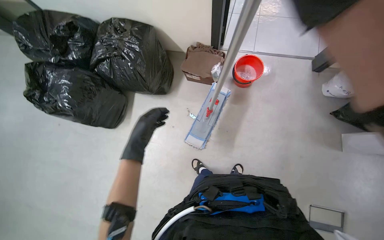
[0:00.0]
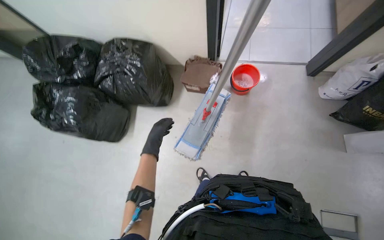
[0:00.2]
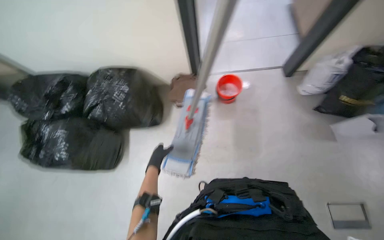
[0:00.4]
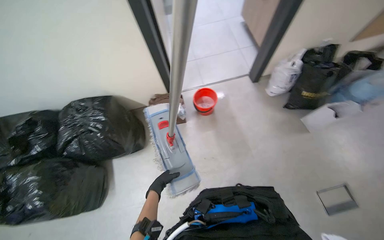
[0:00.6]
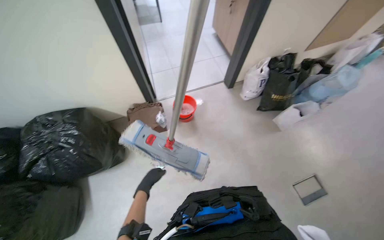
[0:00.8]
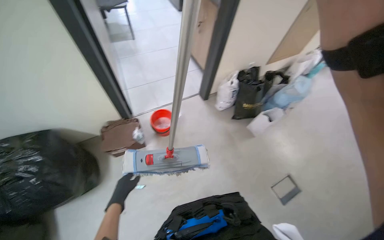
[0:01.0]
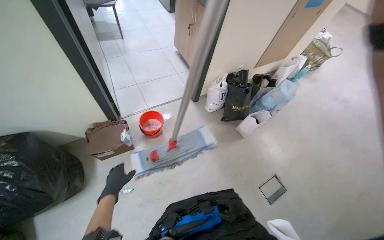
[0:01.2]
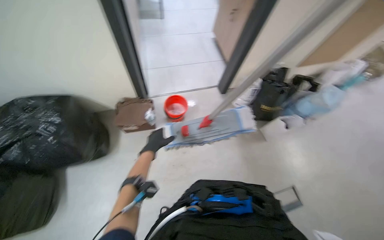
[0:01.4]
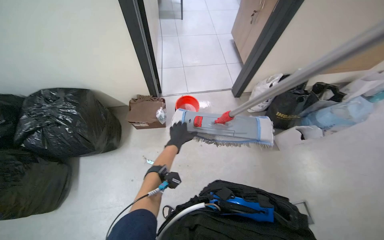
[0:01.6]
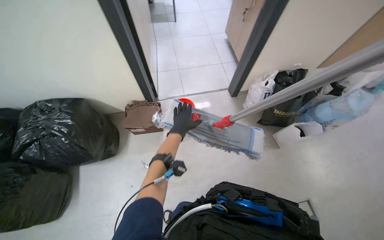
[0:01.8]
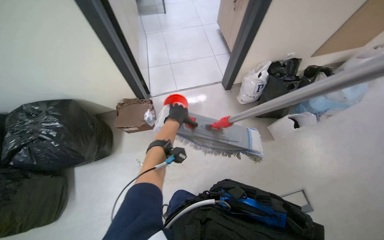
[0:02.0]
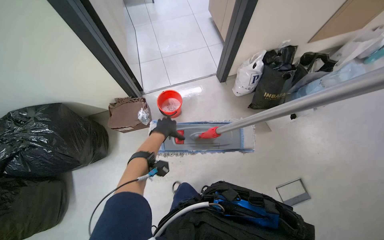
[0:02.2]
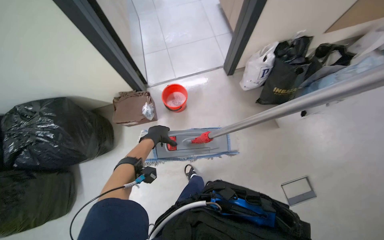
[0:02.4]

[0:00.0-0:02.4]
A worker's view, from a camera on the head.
Job: mopping floor.
The whole recording: Mopping laundry room floor. The worker continues mopping the tiled floor in the laundry room.
0.0 to 1.2 s: The head turns to the right by approximately 40 degrees. The view tips upward by some 25 degrees.
1.2 to 2.4 s: The view tips downward by some 15 degrees. The left hand shifts about 25 cm to the right and up the picture.

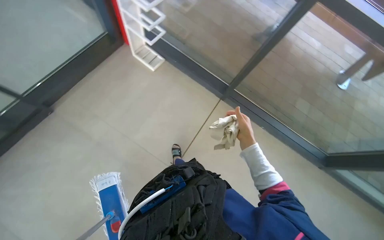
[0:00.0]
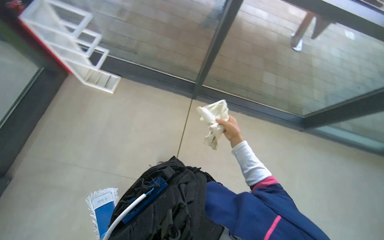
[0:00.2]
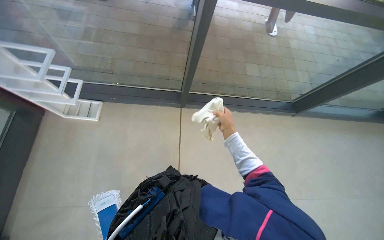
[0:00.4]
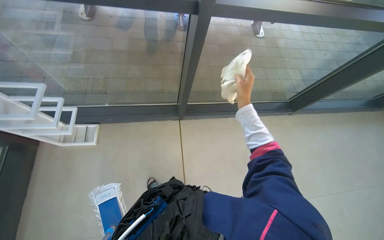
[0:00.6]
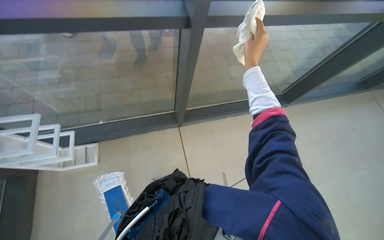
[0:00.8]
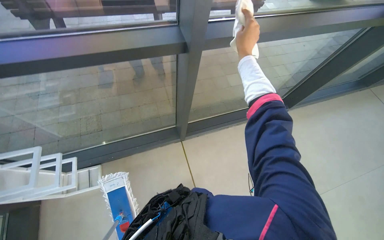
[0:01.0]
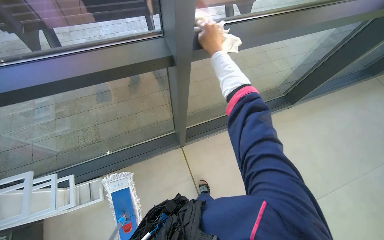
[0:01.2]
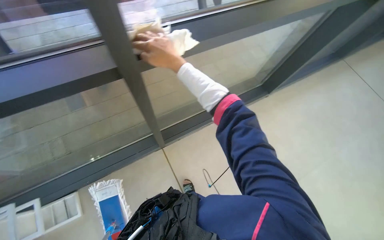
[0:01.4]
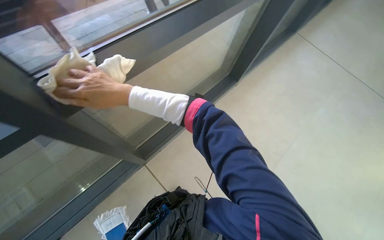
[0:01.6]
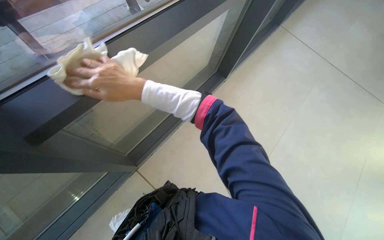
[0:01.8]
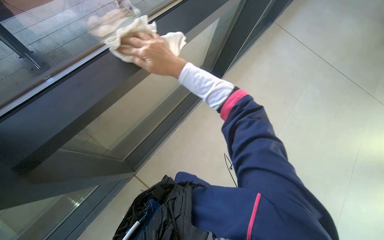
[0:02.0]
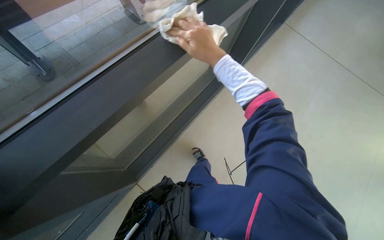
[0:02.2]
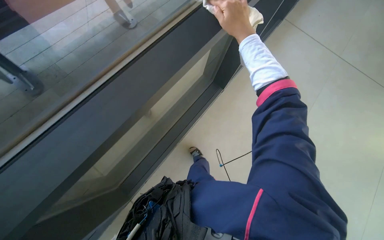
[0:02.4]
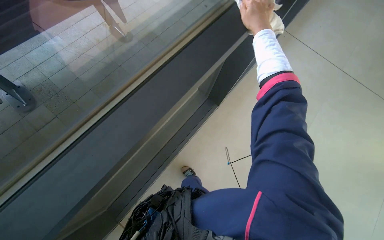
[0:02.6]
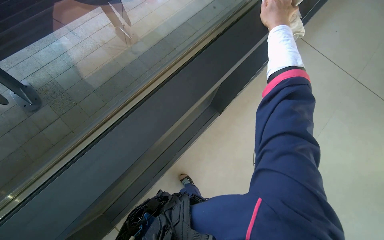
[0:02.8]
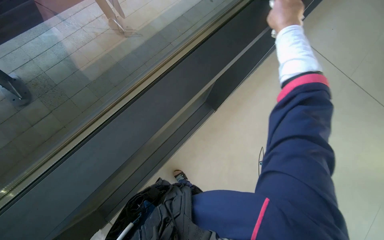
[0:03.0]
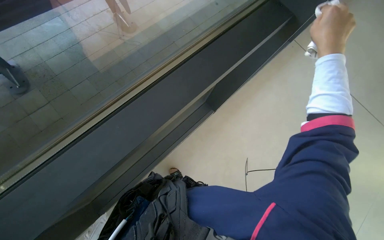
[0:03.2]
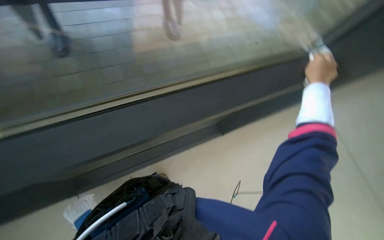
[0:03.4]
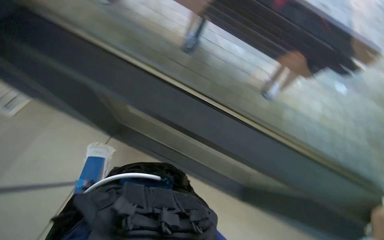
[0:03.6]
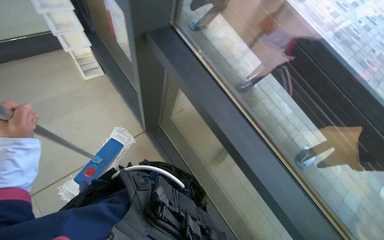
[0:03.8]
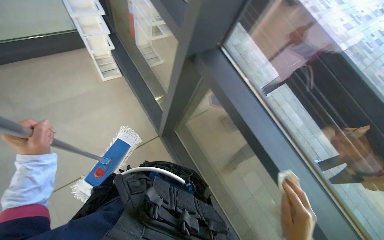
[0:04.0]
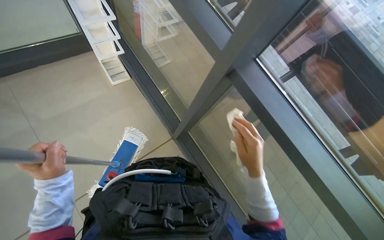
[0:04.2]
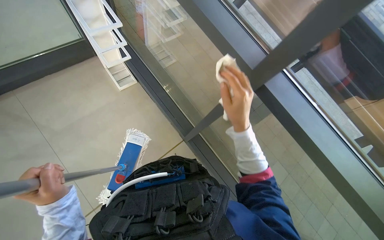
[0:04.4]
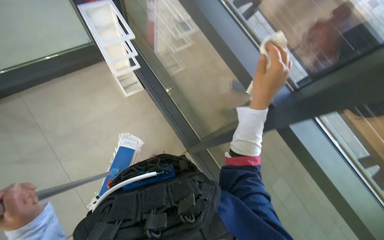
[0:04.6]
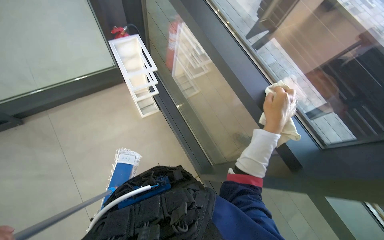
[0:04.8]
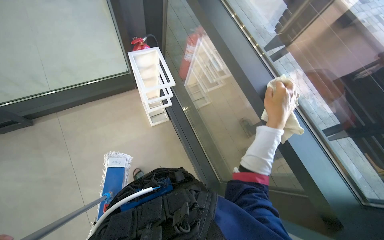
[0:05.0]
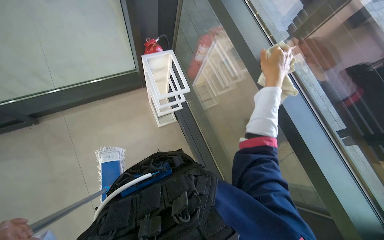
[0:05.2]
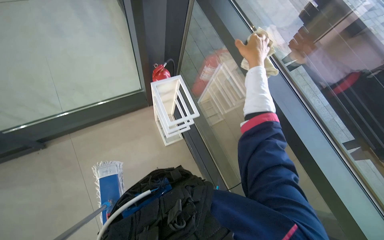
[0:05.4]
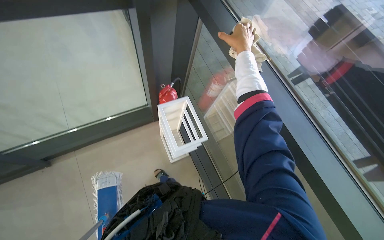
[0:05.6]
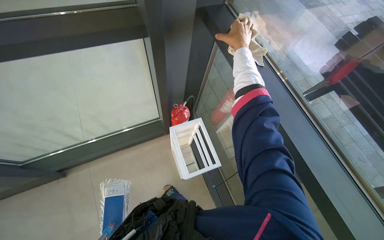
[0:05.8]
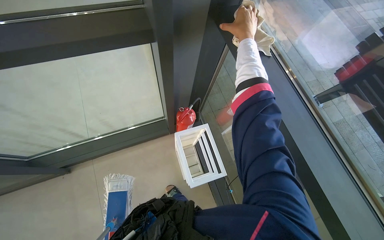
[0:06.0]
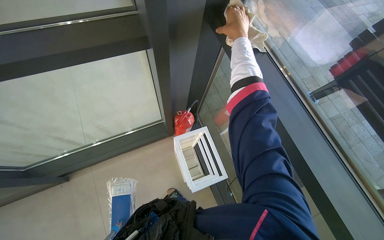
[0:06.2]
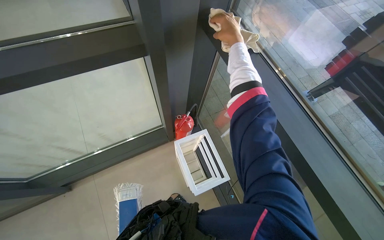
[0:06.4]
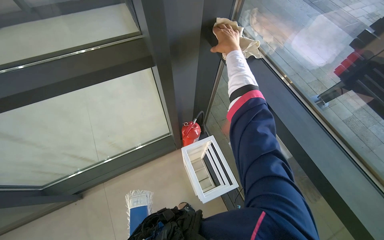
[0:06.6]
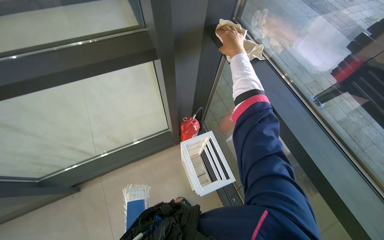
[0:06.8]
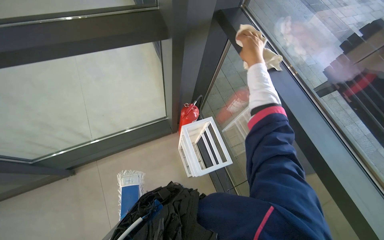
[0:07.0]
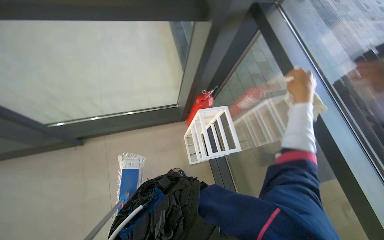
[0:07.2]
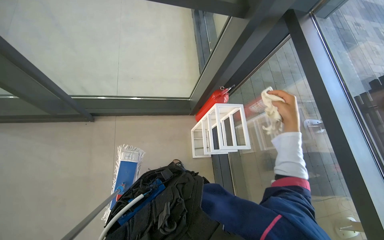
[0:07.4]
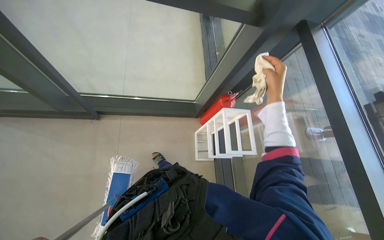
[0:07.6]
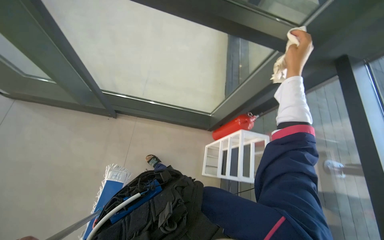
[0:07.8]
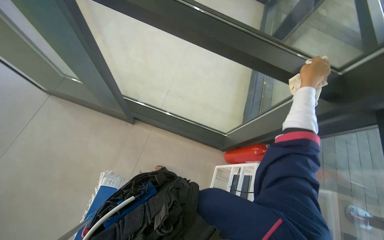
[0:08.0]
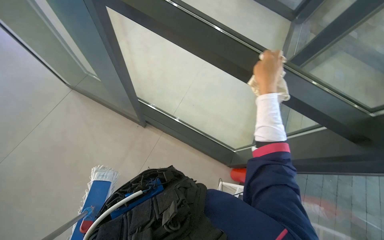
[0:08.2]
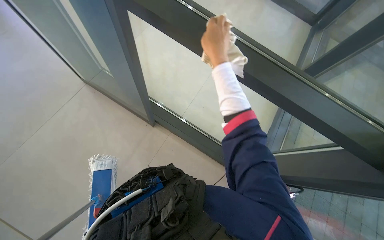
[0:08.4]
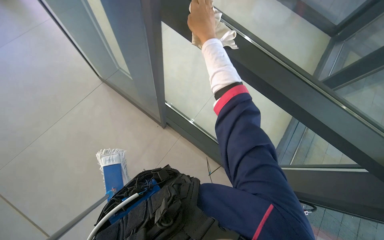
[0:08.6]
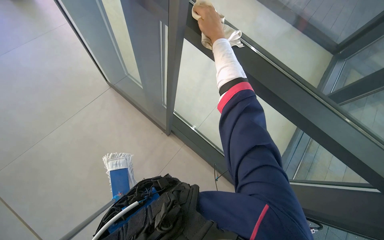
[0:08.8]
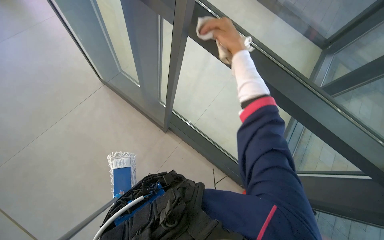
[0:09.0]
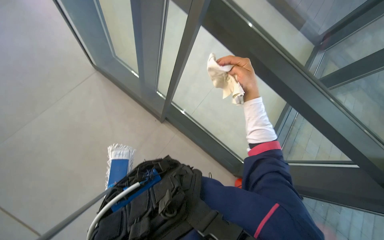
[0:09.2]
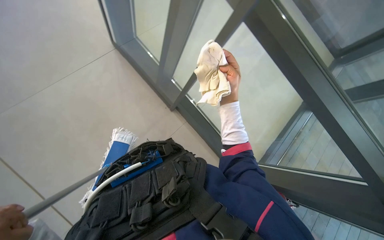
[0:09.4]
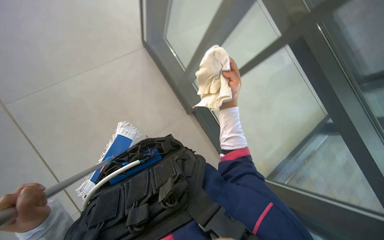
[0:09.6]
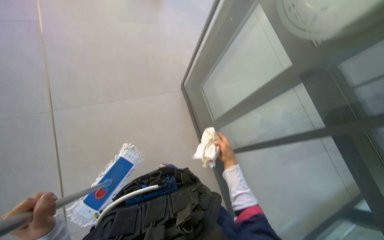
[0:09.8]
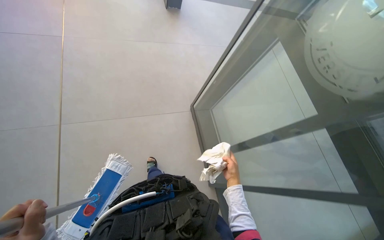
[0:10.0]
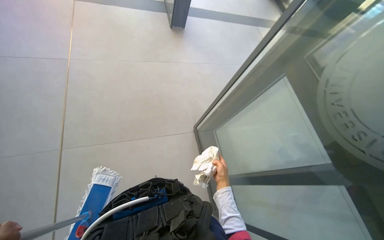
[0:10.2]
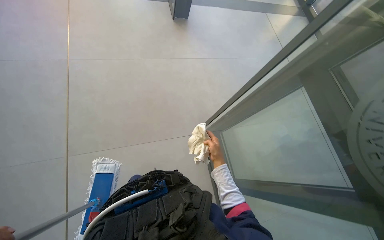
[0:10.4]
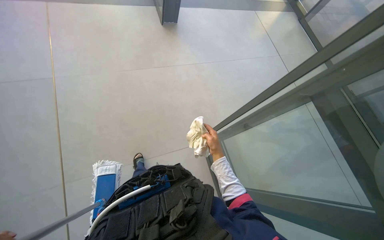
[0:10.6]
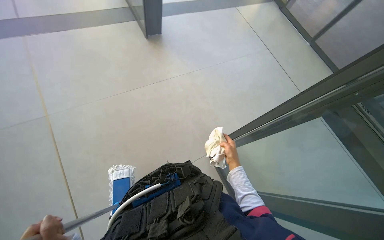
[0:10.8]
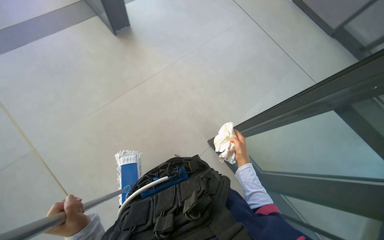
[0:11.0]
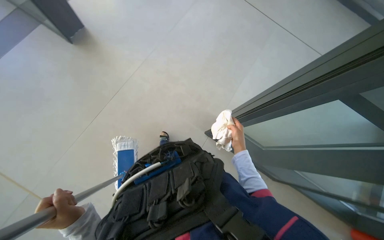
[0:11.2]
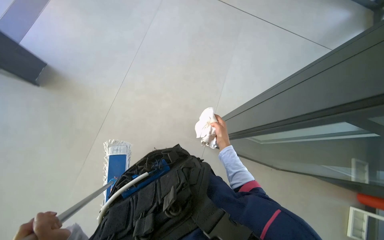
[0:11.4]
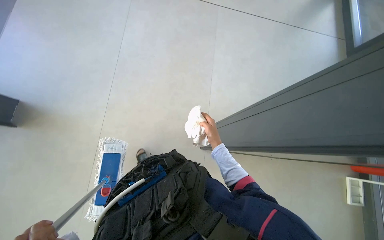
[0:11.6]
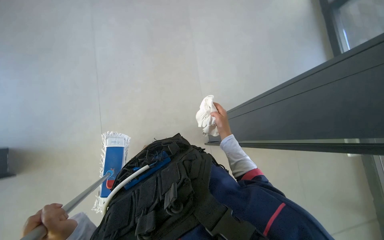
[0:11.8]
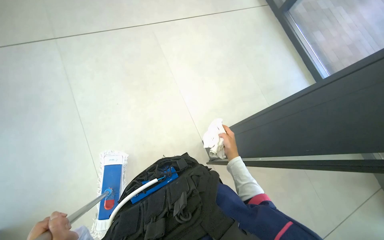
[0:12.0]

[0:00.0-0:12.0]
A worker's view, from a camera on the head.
Job: wiping surfaces.
The whole recording: Wiping window frames. The worker wipes the window frames with a cloth.
0.0 to 1.6 s: The wearer moves roughly 70 cm. The wearer looks some 65 degrees further to the right.
1.6 to 3.0 s: Everything in view rotates roughly 25 degrees clockwise.
3.0 to 4.4 s: The wearer's head swings about 60 degrees to the left. The view tilts some 20 degrees upward.
4.4 to 6.0 s: The camera is carried about 50 cm.
9.0 to 10.4 s: The right hand goes roughly 20 cm down the picture.

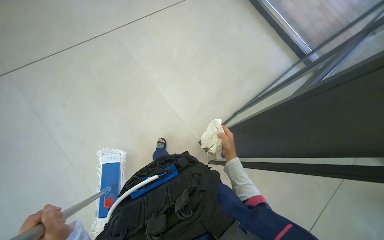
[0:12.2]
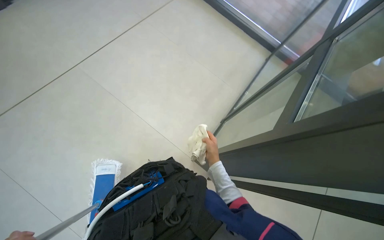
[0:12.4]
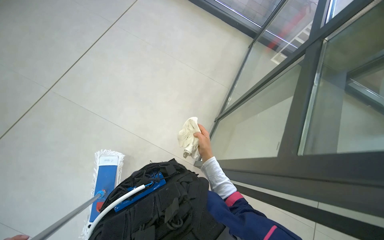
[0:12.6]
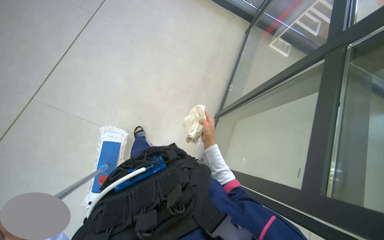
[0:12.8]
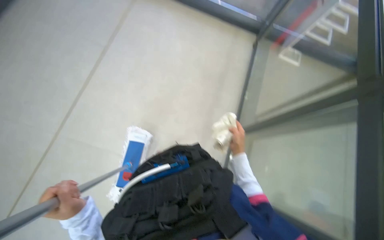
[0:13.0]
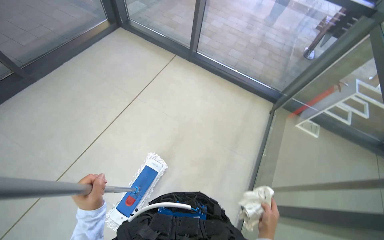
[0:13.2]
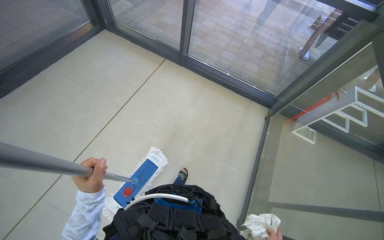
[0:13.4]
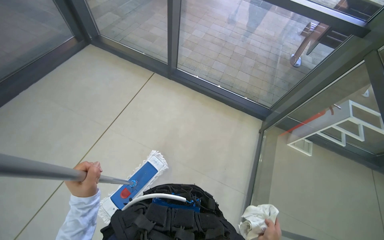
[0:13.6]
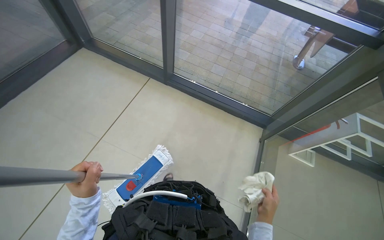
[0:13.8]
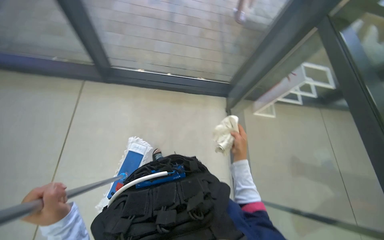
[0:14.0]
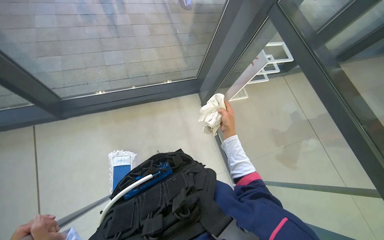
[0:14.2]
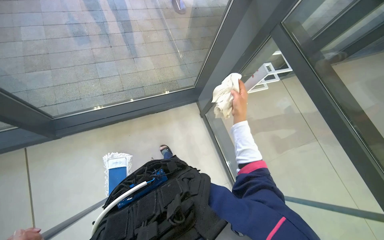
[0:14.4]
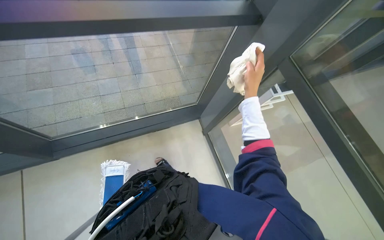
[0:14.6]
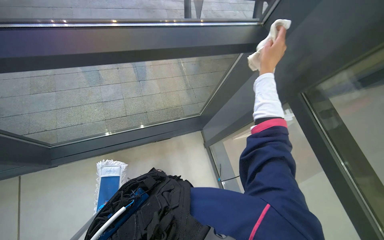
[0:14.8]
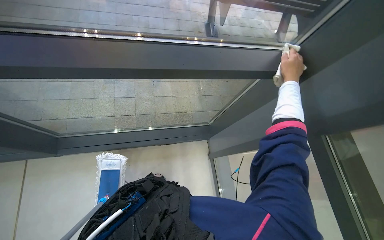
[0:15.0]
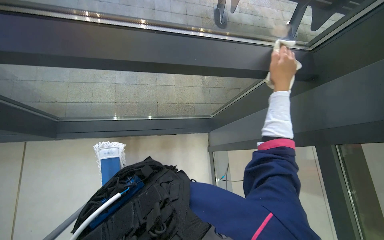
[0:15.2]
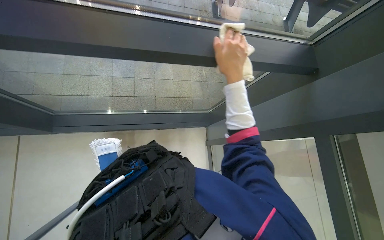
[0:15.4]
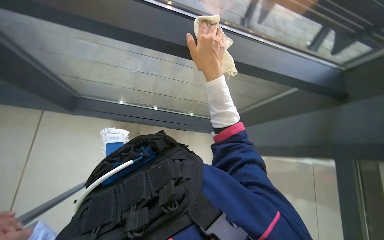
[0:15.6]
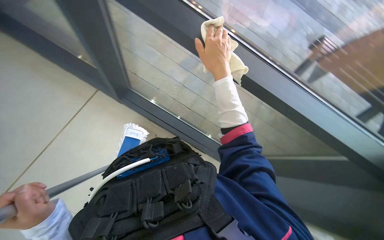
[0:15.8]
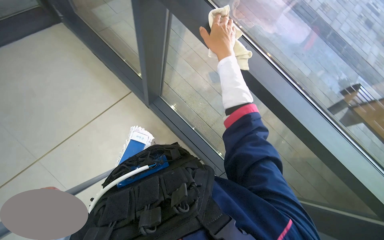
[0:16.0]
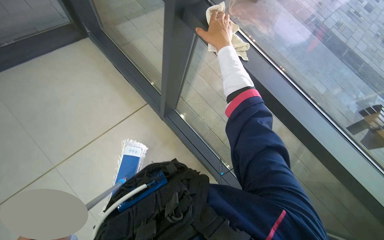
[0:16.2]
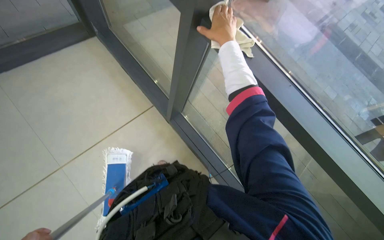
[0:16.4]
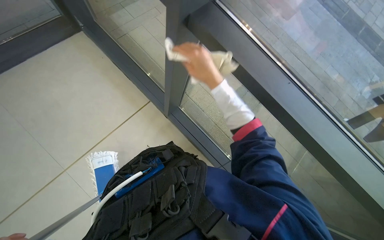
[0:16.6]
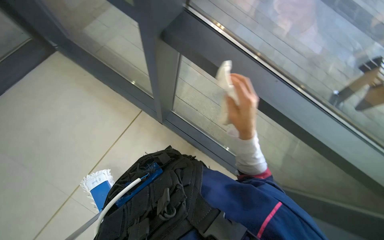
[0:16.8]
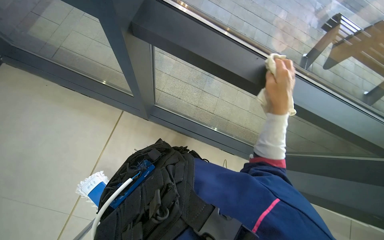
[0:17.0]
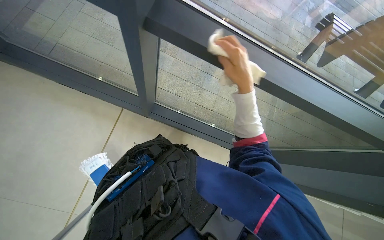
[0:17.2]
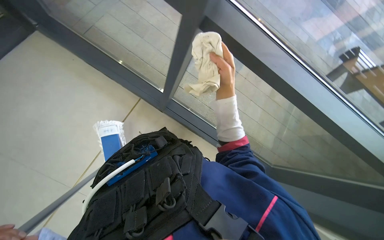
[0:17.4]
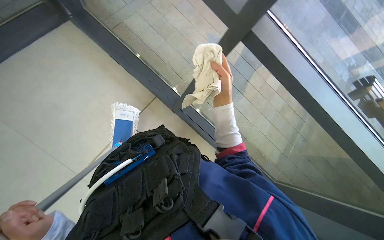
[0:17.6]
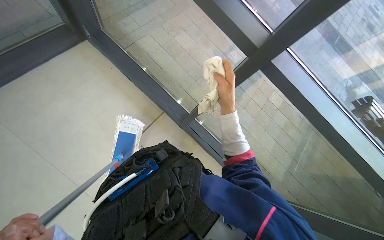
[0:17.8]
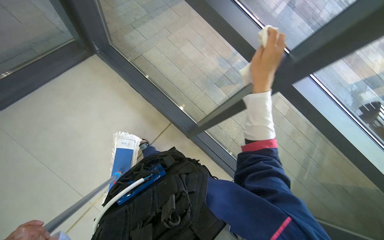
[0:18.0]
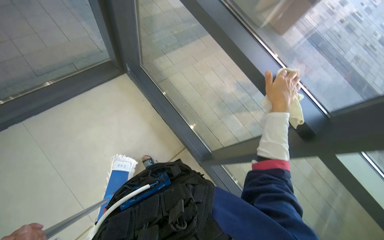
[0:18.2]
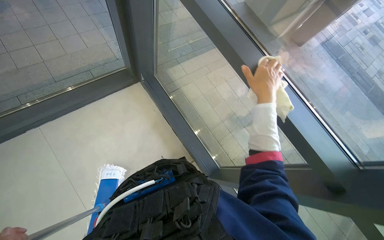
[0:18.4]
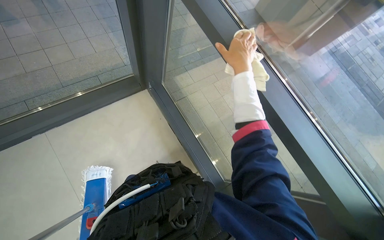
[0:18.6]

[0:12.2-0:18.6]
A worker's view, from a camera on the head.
Job: wiping surfaces.
The whole recording: Wiping window frames. The worker wipes the window frames with a cloth.
12.2 to 13.8 s: The camera is carried roughly 80 cm.
13.8 to 15.4 s: The wearer moves roughly 60 cm. The head turns to the right by about 35 degrees.
15.4 to 17.0 s: The right hand is displaced to the right by approximately 25 cm, and goes down the picture and returns, about 20 cm each way.
17.0 to 18.6 s: The head turns to the left by approximately 20 degrees. The right hand goes left and right, roughly 15 cm each way, reversing 2 times.
